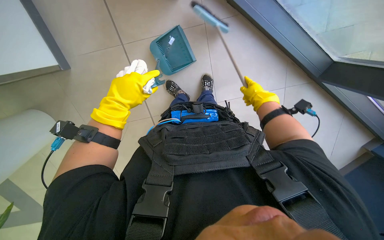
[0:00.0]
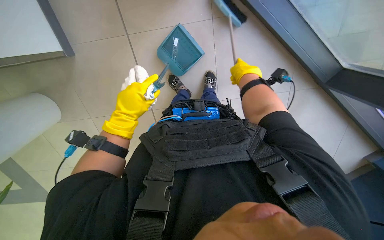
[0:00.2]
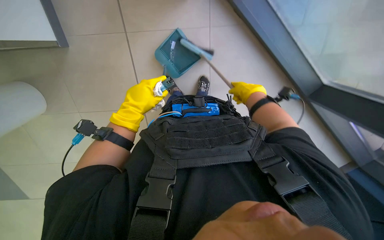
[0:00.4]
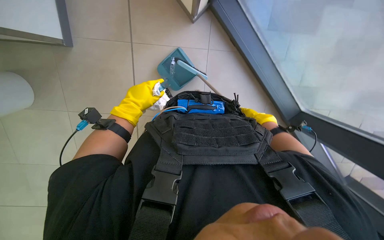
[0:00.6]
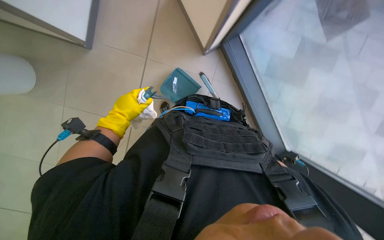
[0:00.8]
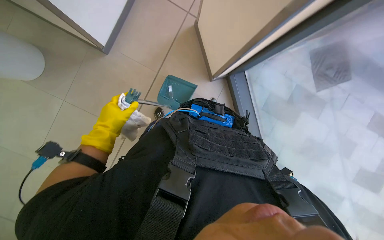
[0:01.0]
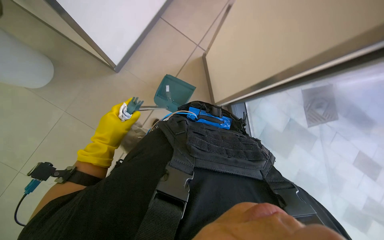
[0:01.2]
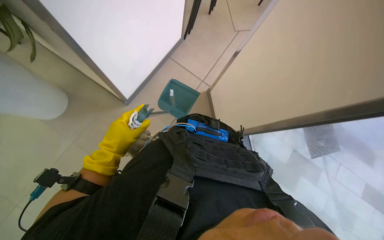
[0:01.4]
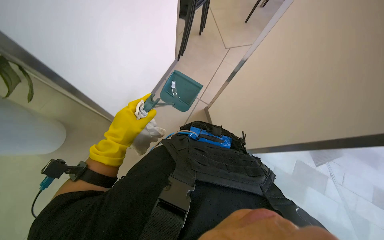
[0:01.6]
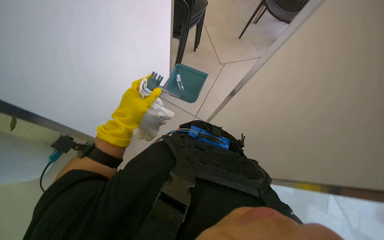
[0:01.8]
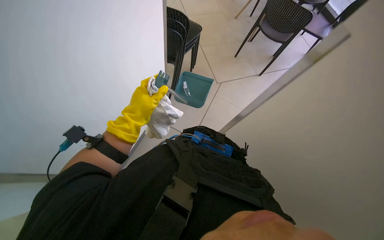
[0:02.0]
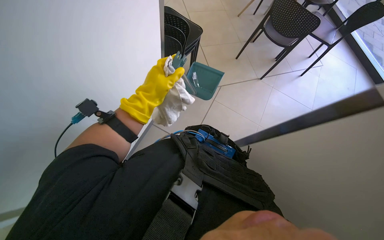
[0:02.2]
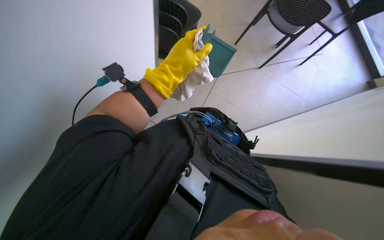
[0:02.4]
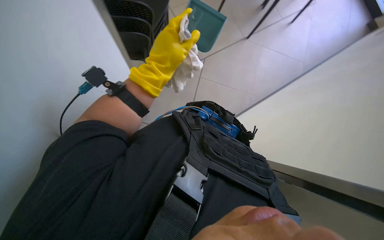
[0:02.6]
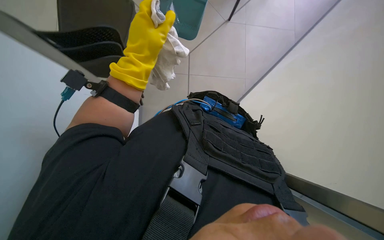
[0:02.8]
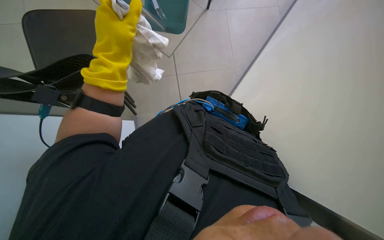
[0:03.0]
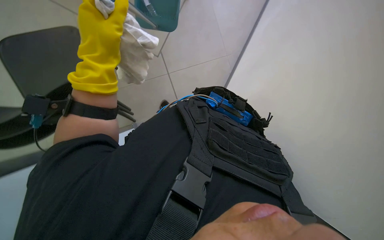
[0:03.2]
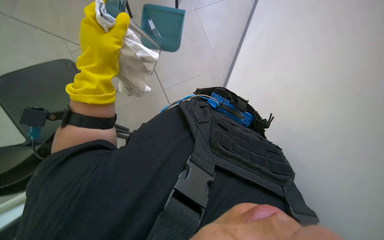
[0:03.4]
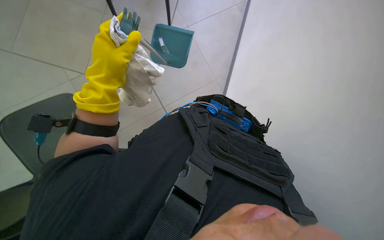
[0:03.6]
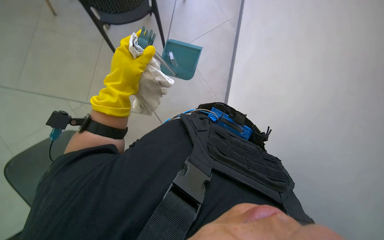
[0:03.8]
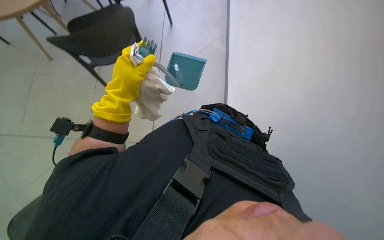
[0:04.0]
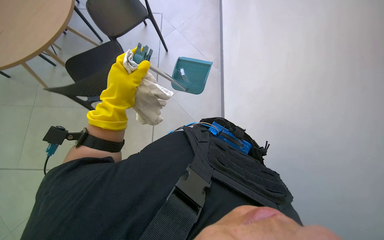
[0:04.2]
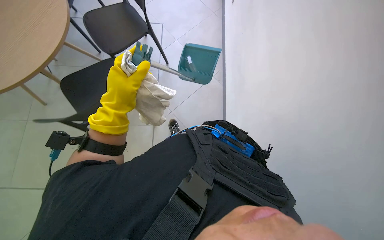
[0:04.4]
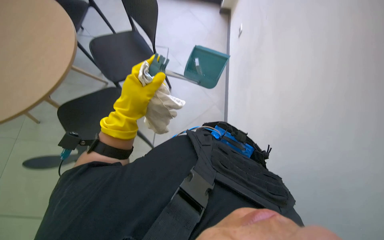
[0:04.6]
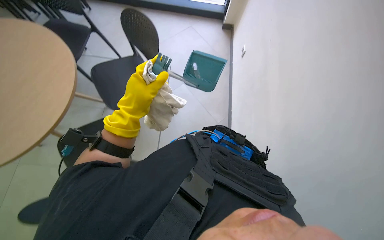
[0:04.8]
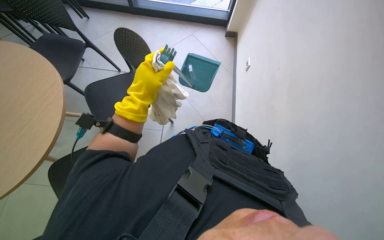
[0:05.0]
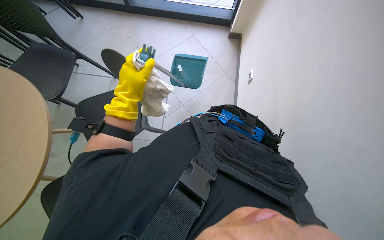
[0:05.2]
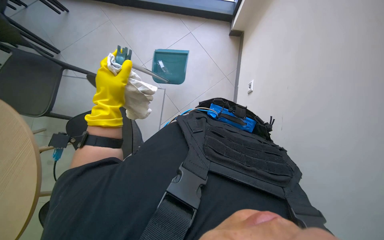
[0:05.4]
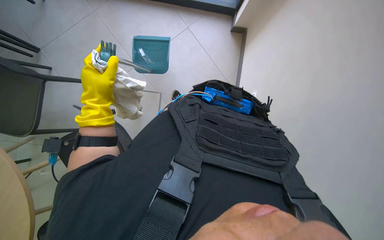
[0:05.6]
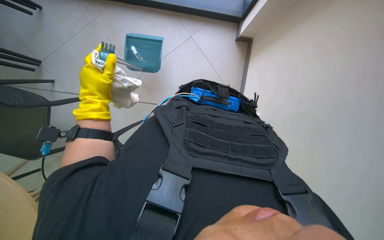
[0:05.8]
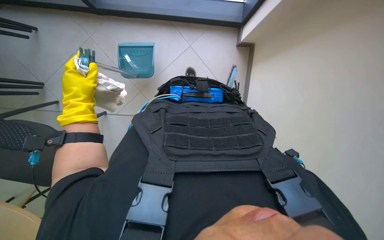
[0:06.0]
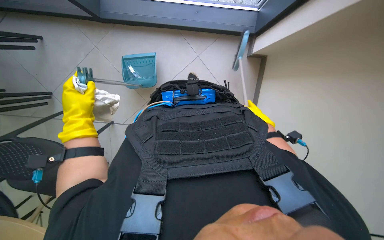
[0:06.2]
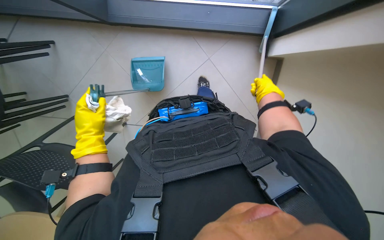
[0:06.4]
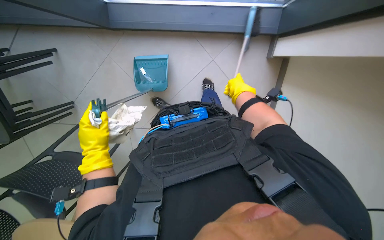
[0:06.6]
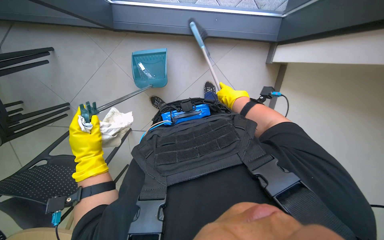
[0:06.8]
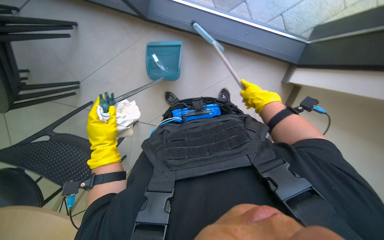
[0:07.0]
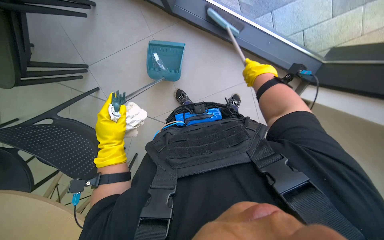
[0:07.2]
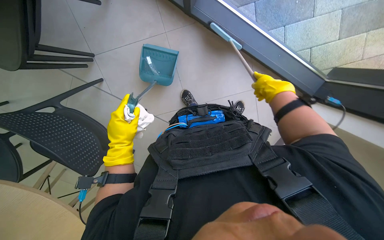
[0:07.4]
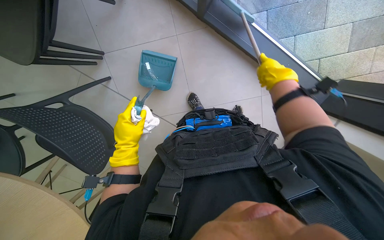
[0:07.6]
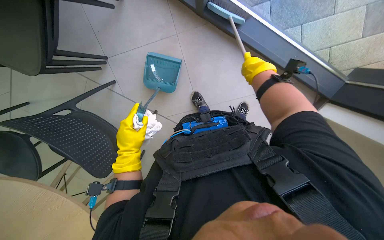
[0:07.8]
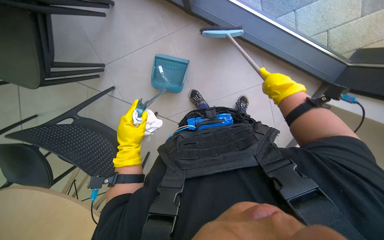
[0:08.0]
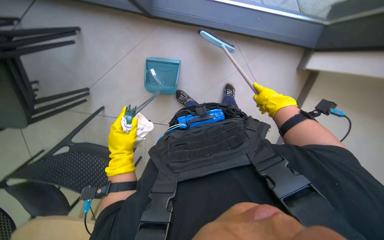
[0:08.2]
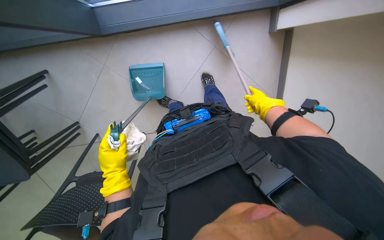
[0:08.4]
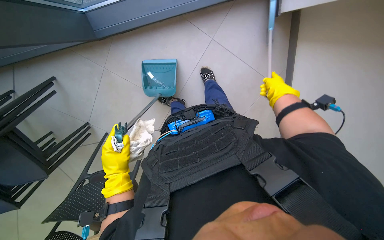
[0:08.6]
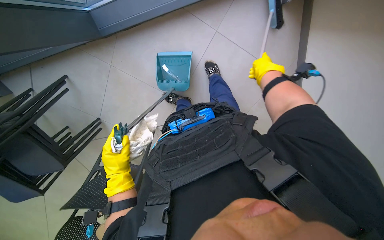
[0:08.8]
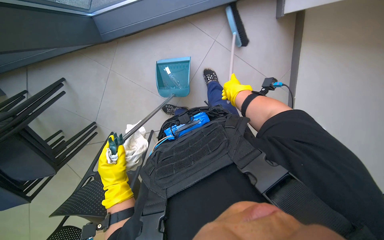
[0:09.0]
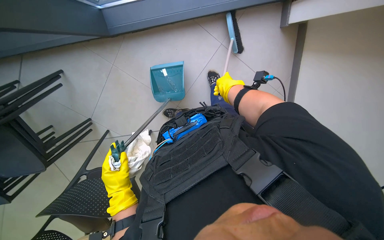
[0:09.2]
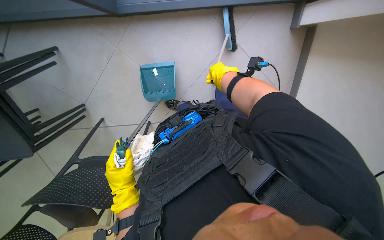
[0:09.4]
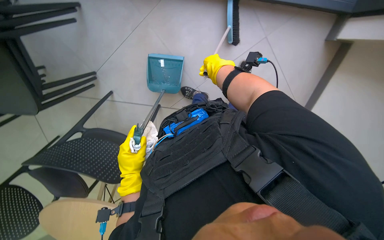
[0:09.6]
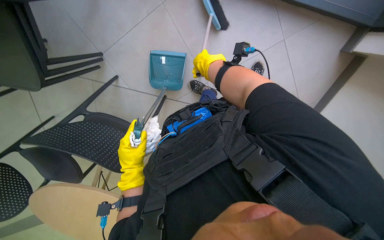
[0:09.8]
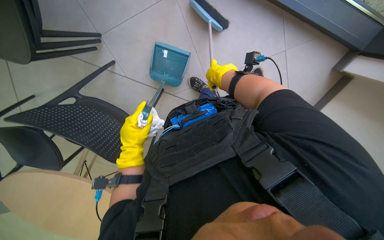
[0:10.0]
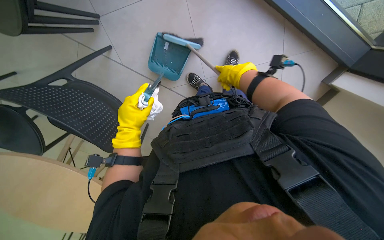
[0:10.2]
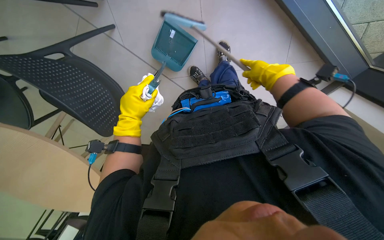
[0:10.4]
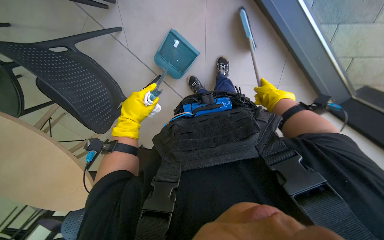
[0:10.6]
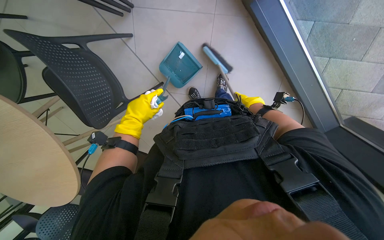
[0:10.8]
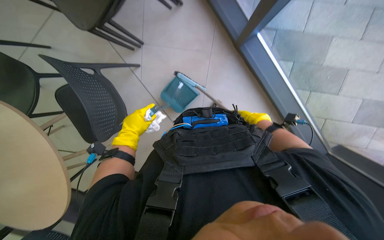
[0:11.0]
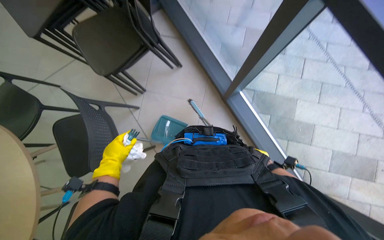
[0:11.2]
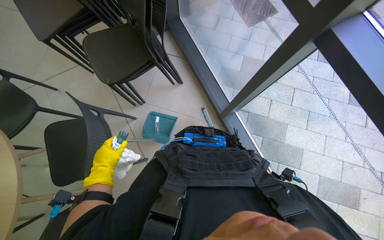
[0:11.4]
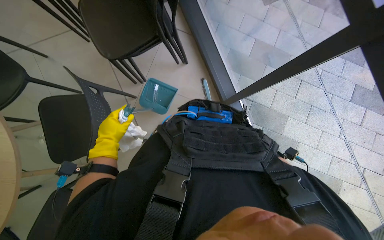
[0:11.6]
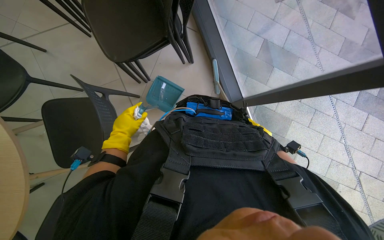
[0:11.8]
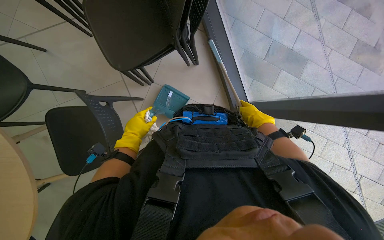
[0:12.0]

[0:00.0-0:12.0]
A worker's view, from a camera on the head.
Job: sweeping floor.
The whole recording: Sweeping floor with brush. The worker sweeps the floor with a brush and collects debris into a dustpan.
0:00.0 to 0:01.6: The view tips upward by approximately 25 degrees.
0:01.6 to 0:03.0: The view tilts approximately 20 degrees downward. The left hand travels up the picture by about 10 cm.
0:03.0 to 0:04.4: The view tips upward by roughly 25 degrees.
0:07.6 to 0:09.0: The scene rotates counterclockwise by some 25 degrees. The right hand heads farther from the camera, covering about 30 cm.
0:09.0 to 0:10.4: The right hand goes approximately 35 cm nearer to the camera, while the left hand moves up the picture, approximately 10 cm.
0:10.4 to 0:12.0: The camera is carried approximately 40 cm. The view swings some 20 degrees to the right. The camera pitches upward, by roughly 30 degrees. The scene turns about 30 degrees clockwise in the picture.

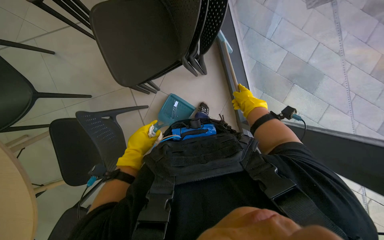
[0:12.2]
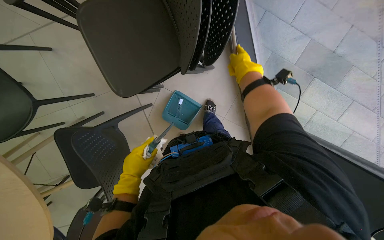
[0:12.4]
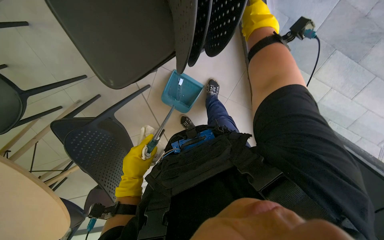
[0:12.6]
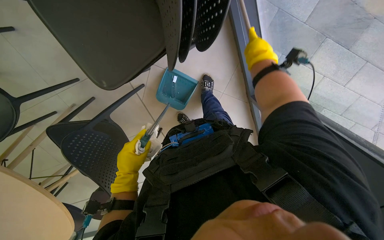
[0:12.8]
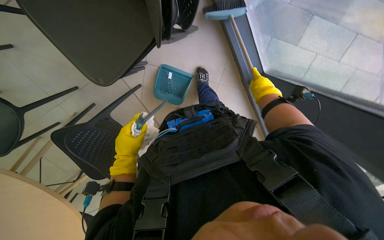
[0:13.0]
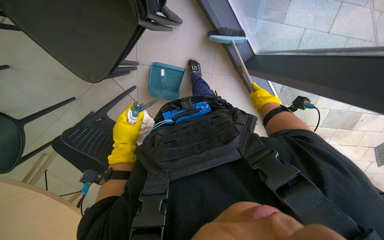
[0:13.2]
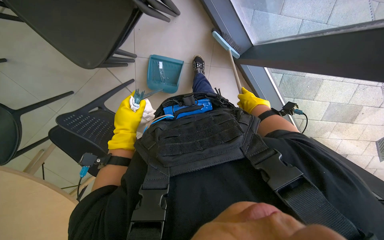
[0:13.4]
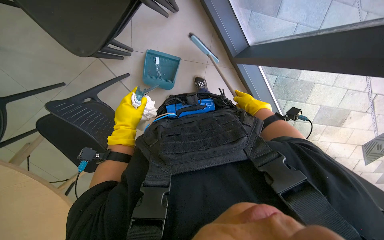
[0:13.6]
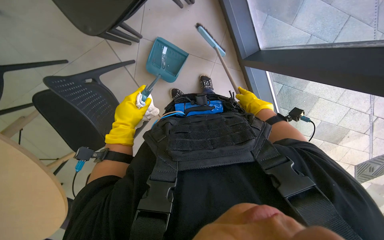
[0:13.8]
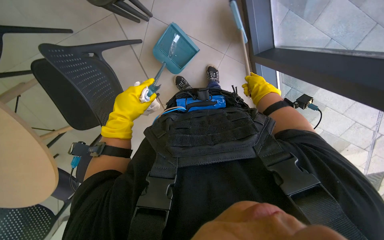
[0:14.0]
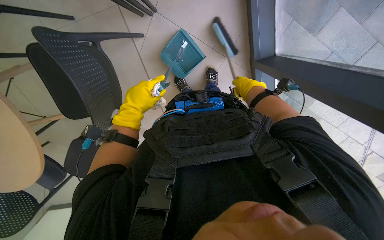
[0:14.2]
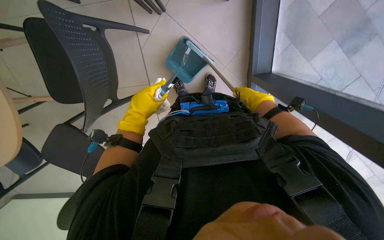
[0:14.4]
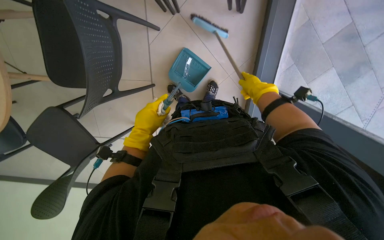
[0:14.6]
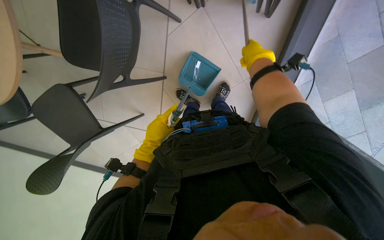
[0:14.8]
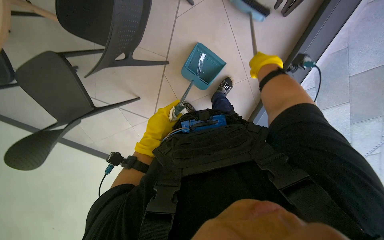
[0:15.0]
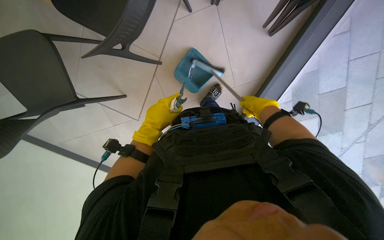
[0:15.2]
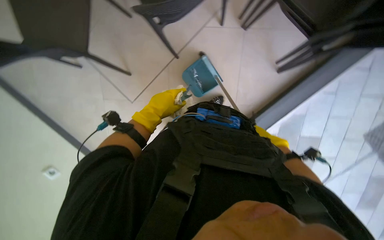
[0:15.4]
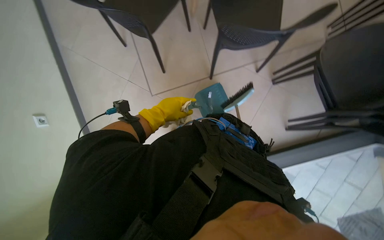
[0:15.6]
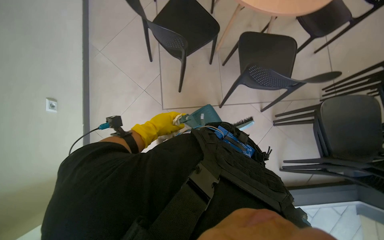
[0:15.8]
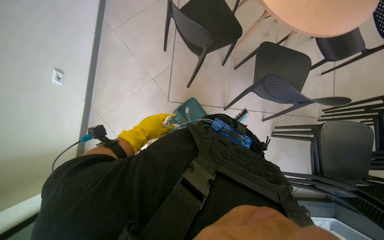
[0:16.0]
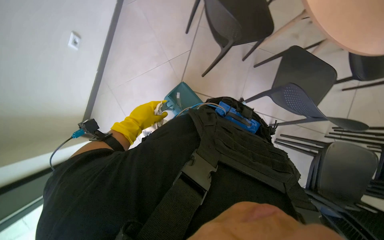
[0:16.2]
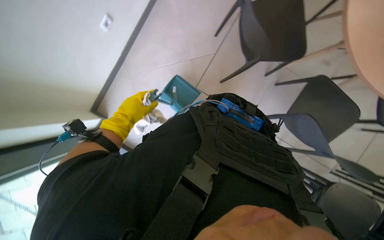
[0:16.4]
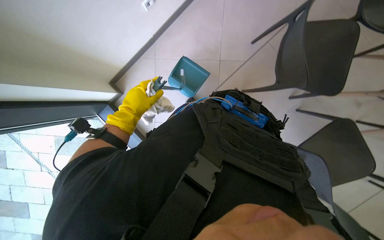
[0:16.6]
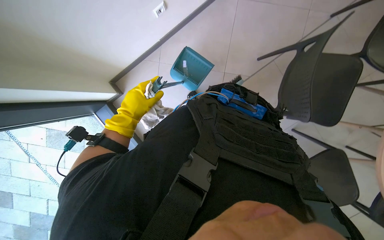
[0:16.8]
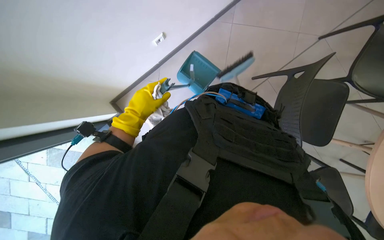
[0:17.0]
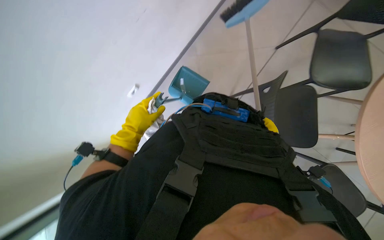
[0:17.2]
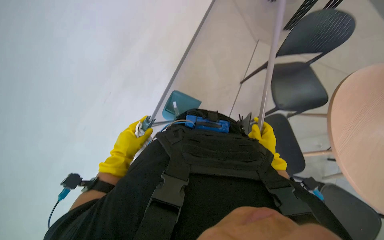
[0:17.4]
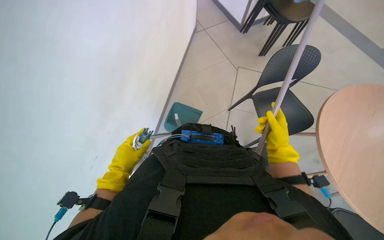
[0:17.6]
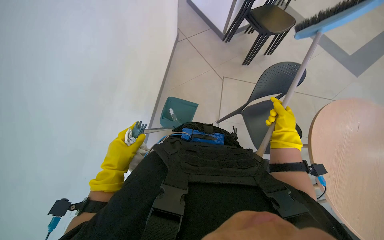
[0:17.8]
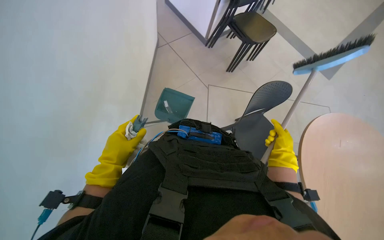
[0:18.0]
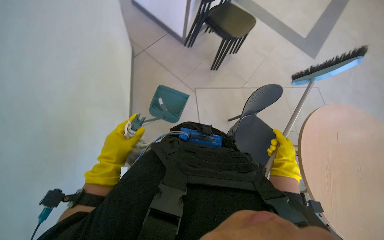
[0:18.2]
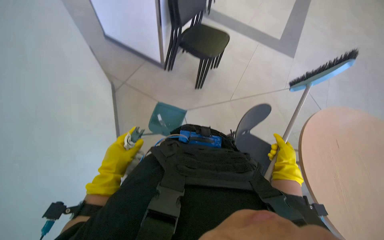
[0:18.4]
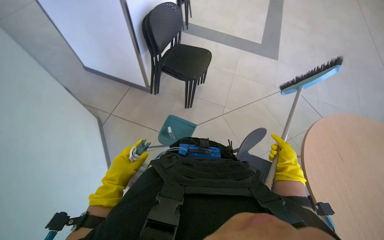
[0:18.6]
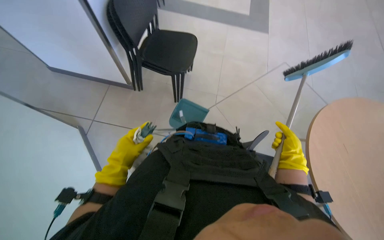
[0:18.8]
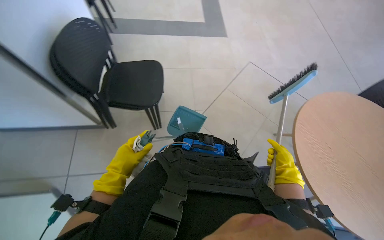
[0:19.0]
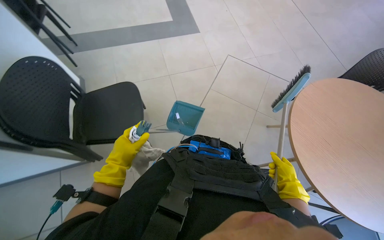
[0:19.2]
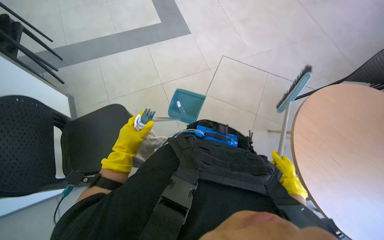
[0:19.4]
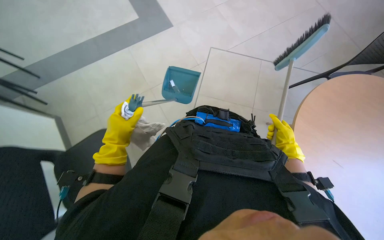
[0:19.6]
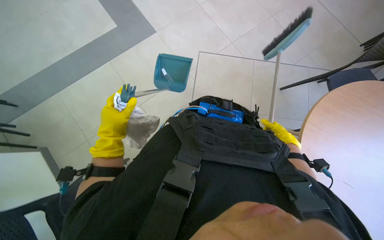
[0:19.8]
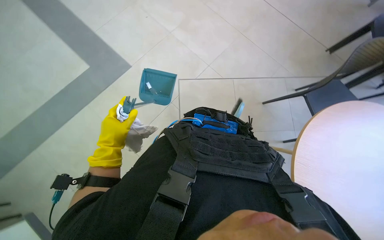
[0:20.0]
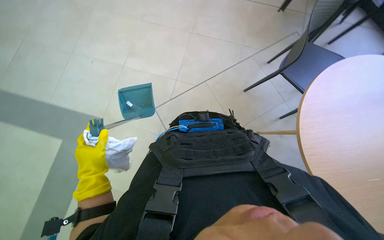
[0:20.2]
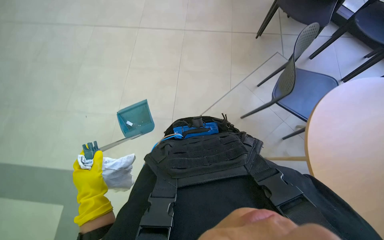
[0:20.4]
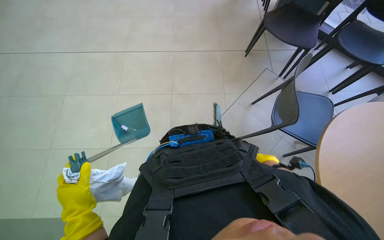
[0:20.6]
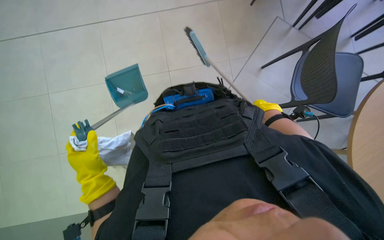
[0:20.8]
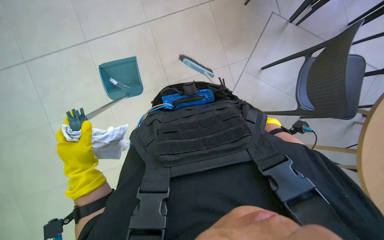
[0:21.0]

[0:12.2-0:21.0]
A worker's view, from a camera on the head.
Job: sweeping floor.
The whole recording: Sweeping floor with brush. The worker sweeps the floor with a brush and collects debris into a dustpan.
0:12.2 to 0:13.6: The wearer looks roughly 20 degrees further downward. The right hand reaches approximately 5 cm nearer to the camera, then returns.
0:13.6 to 0:15.2: The camera is aimed about 20 degrees further to the right. The scene turns about 60 degrees clockwise in the picture.
0:15.2 to 0:16.6: The scene turns about 60 degrees clockwise in the picture.
0:16.6 to 0:18.0: The wearer looks roughly 20 degrees further to the right. The view tips upward by some 25 degrees.
0:18.0 to 0:19.6: The right hand moves about 10 cm down the picture and comes back.
0:19.6 to 0:21.0: The left hand is displaced down the picture by roughly 10 cm.
